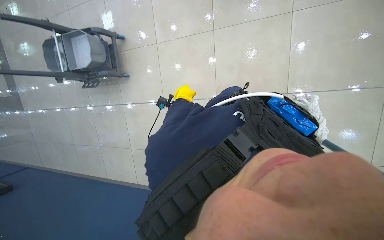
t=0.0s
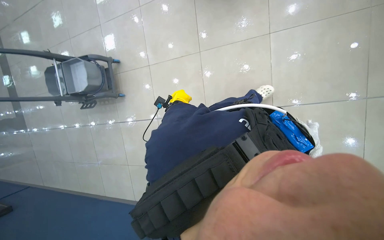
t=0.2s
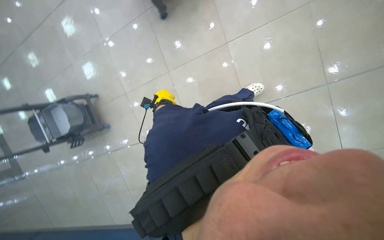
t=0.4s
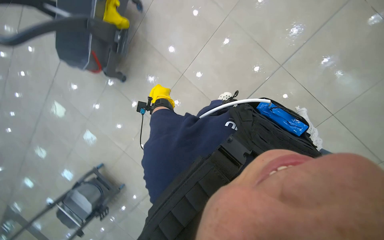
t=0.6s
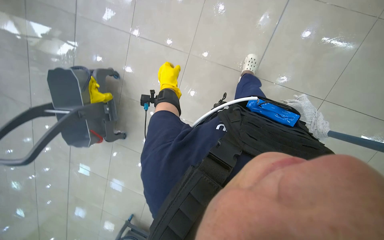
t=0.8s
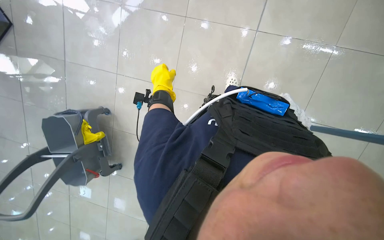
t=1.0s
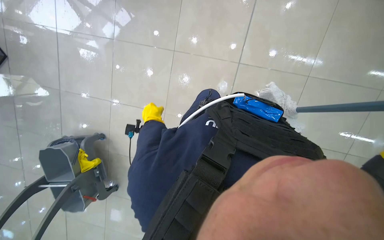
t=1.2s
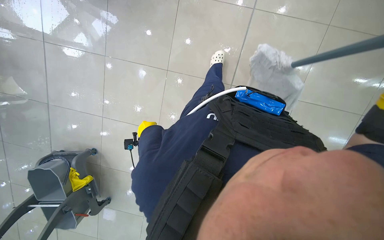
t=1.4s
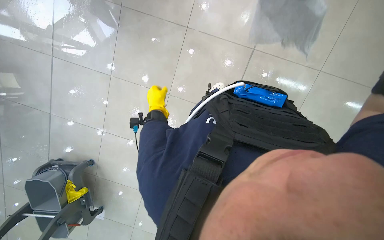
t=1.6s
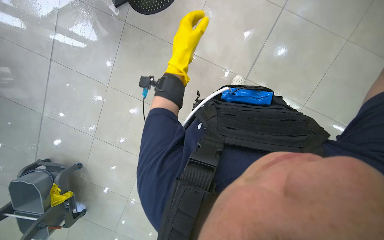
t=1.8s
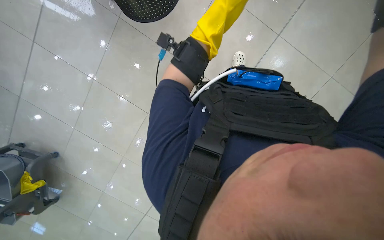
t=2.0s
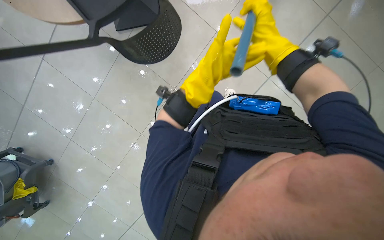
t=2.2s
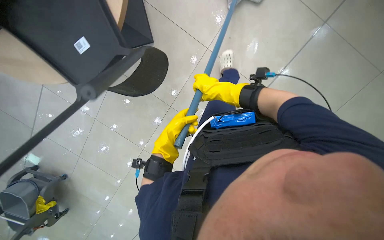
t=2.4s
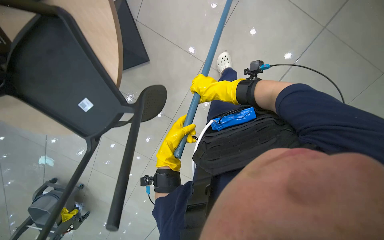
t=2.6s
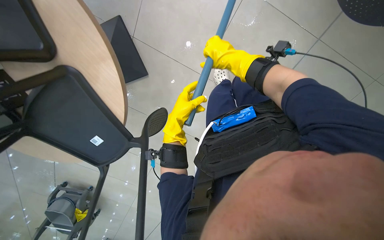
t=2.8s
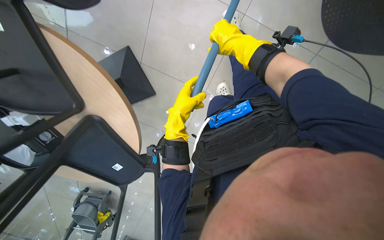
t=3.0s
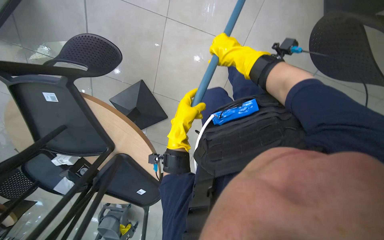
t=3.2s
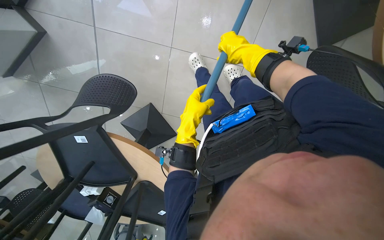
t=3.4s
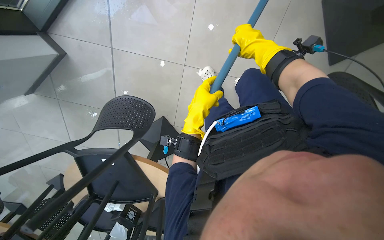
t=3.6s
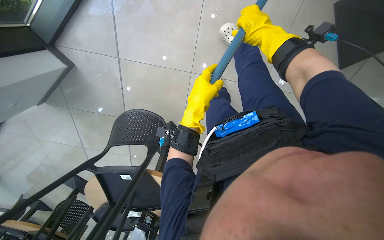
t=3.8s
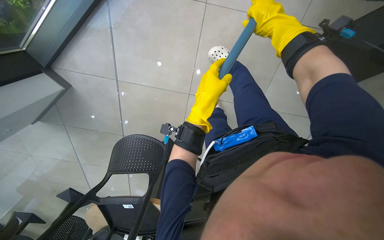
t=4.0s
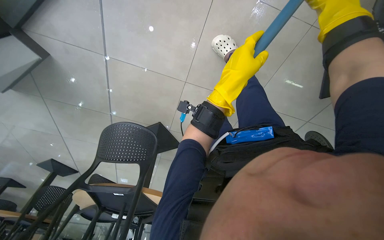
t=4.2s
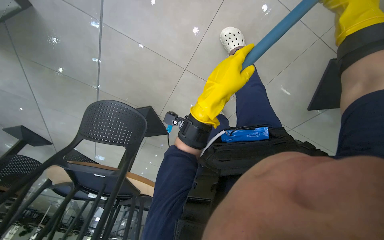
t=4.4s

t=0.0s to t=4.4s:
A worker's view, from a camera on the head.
Job: mopping floor.
The whole recording: Mopping floor. The worker continues mopping the floor, wringing the mop, moving the bucket, and adjusting the mop head.
t=0.0s to t=1.4s: The wearer moves some 1 m. The wearer looks approximately 25 degrees further upward. Everything in view rotates some 75 degrees counterclockwise.

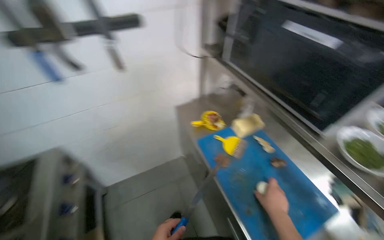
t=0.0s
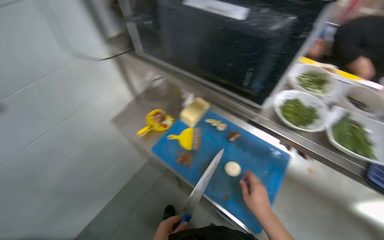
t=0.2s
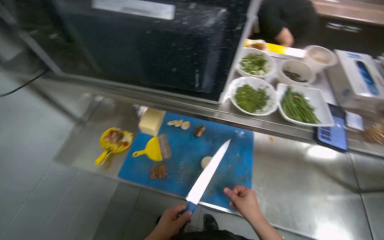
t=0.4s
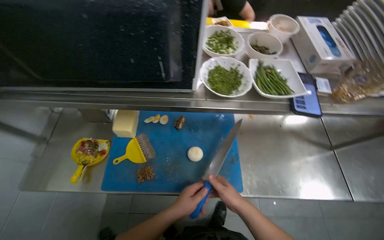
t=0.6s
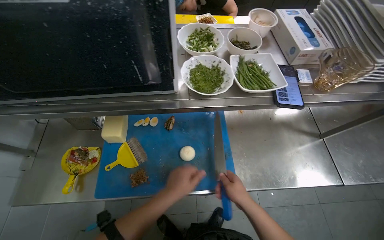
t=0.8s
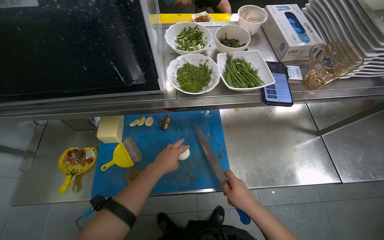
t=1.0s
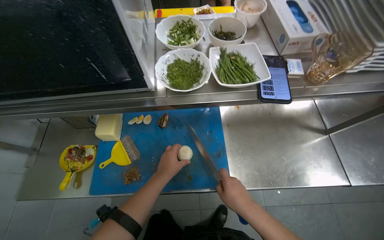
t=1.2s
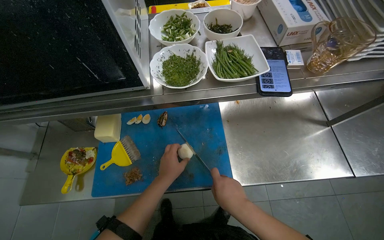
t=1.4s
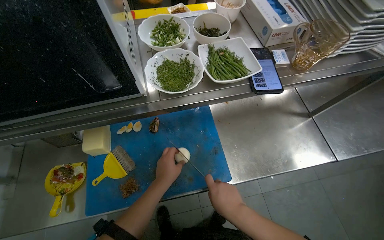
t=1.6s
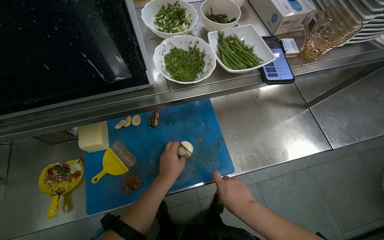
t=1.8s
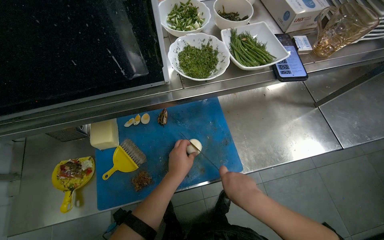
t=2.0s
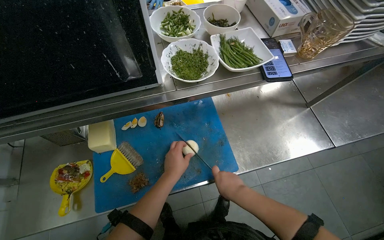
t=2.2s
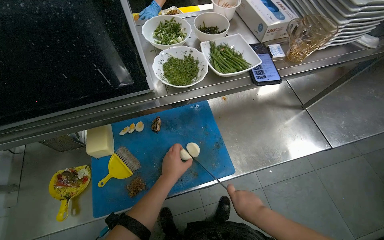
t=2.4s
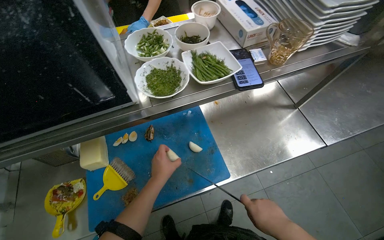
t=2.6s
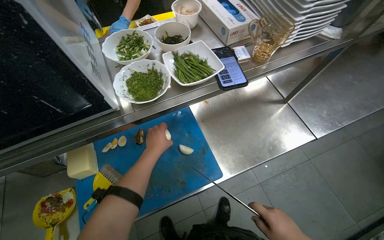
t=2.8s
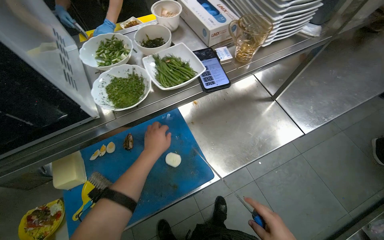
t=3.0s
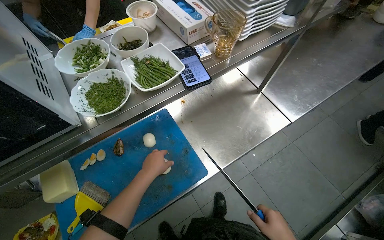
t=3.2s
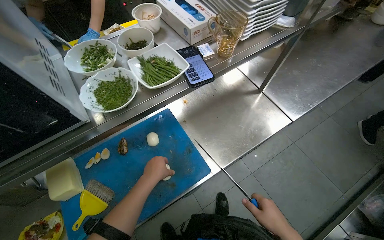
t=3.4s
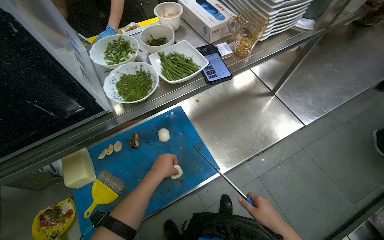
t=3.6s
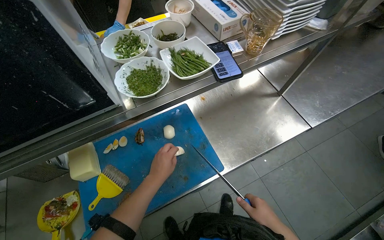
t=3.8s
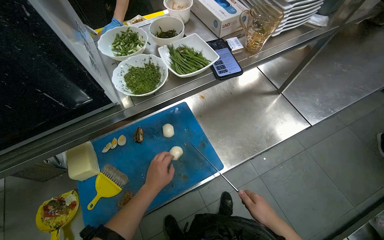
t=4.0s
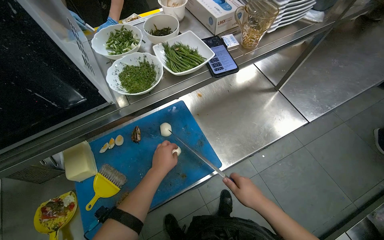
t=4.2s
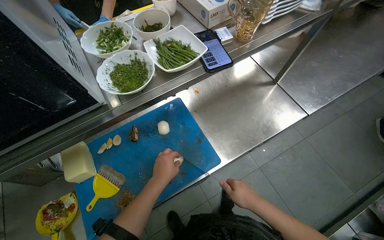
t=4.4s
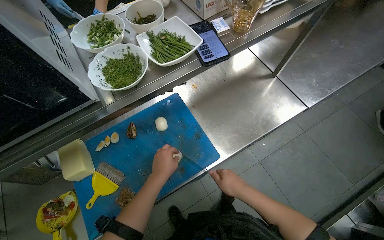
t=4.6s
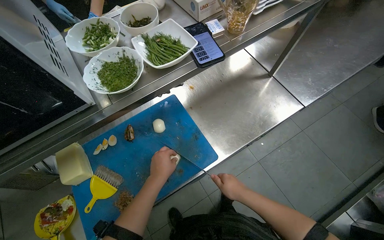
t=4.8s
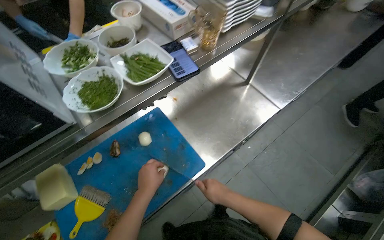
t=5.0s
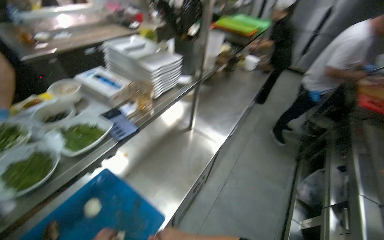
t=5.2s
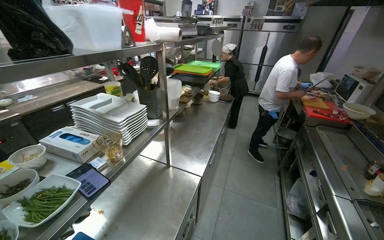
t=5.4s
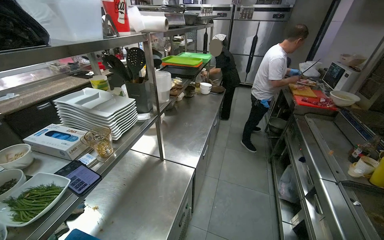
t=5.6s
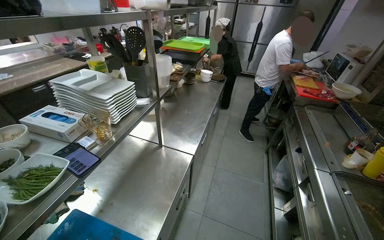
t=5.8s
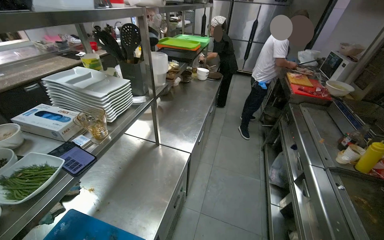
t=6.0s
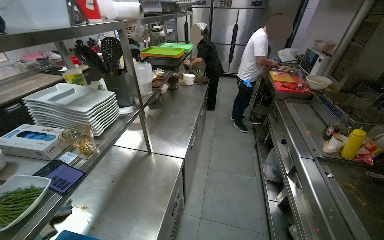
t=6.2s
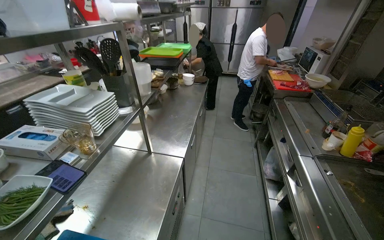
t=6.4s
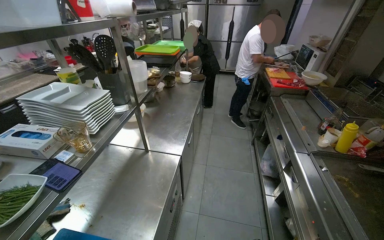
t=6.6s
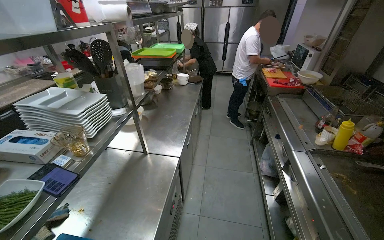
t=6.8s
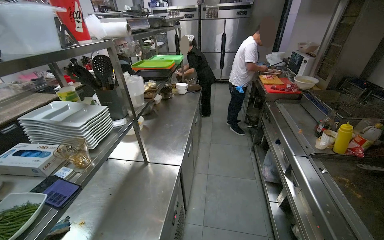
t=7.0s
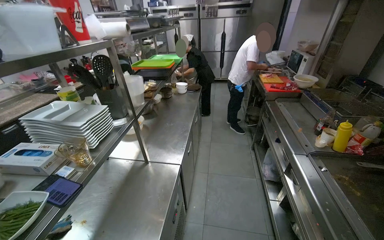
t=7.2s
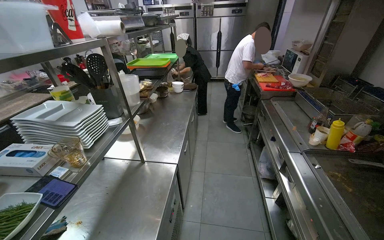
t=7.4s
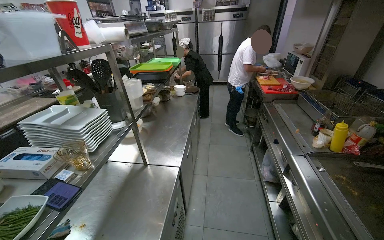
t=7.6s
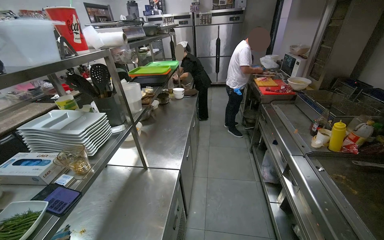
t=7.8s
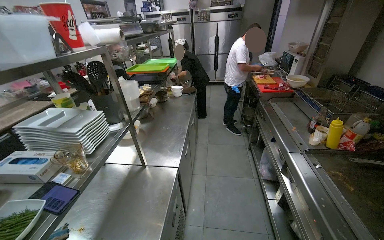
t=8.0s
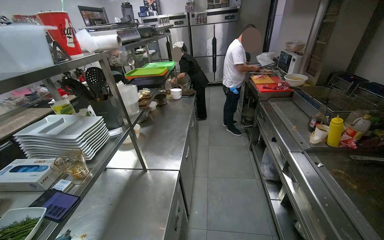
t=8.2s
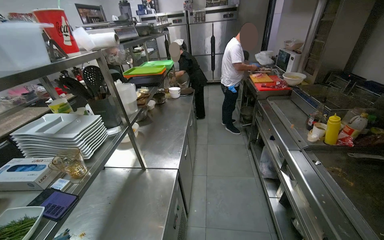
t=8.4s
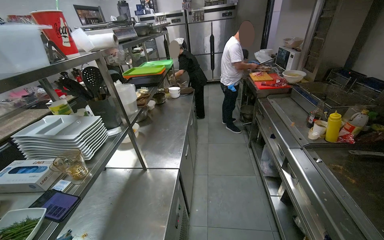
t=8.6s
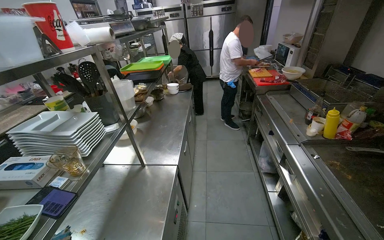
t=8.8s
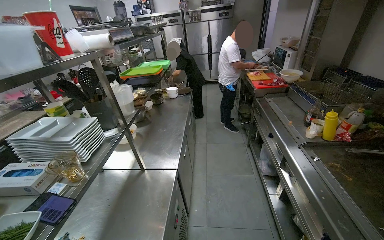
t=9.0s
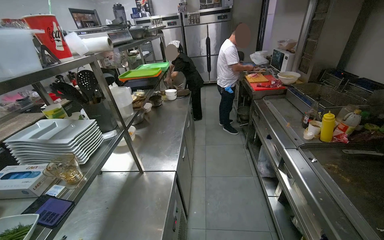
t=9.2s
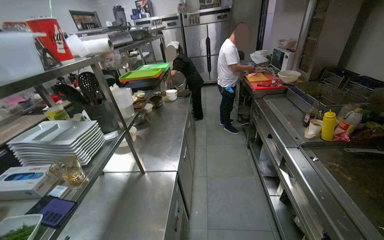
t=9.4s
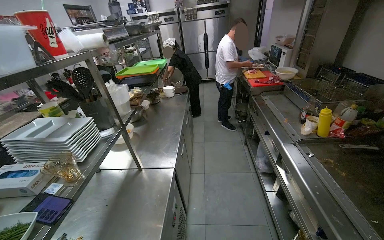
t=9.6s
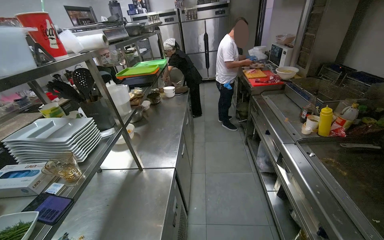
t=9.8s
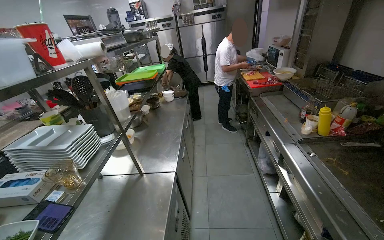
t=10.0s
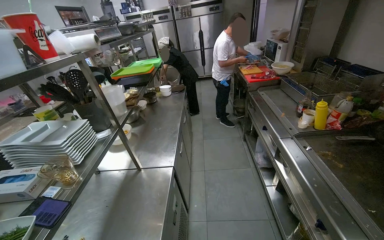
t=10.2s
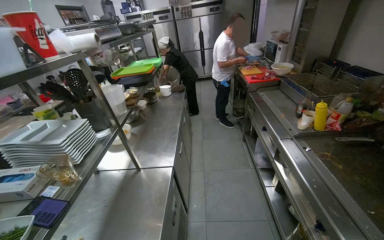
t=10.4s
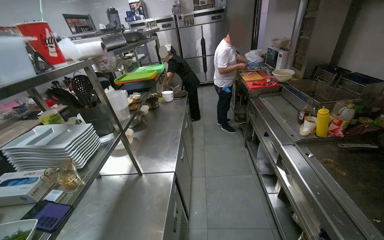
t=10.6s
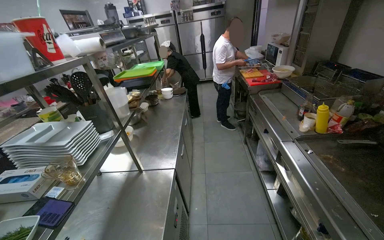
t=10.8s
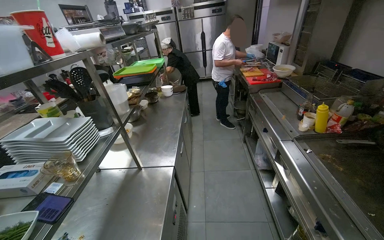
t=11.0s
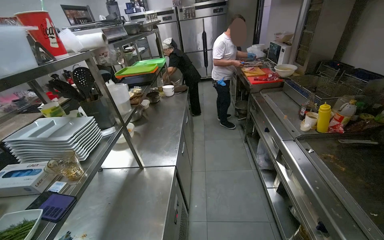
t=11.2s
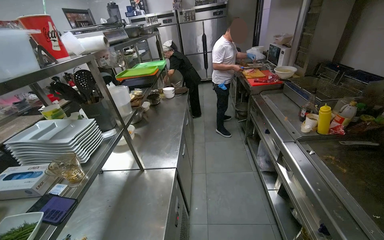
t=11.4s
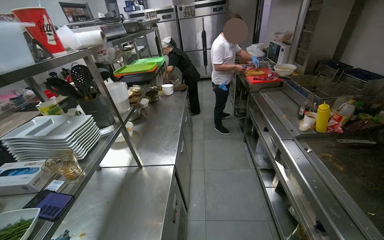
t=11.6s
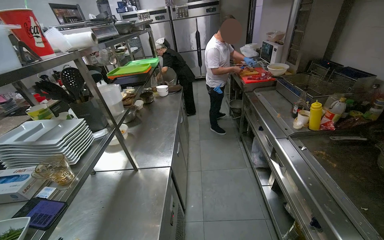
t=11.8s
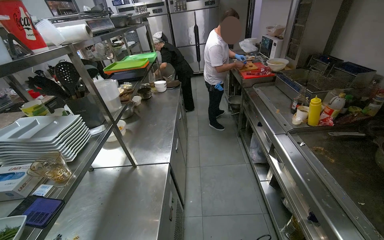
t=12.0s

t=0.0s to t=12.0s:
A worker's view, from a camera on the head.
Job: cooking food.
The whole recording: Preparing and cooking onion. The worker chops an onion, then places it in a pan on the stove and adds oil.
t=0.0s to t=1.6s: The head rotates roughly 80 degrees to the right. The view tilts approximately 15 degrees downward.
t=1.6s to t=3.0s: The left hand travels up the picture by approximately 15 cm.
t=3.0s to t=4.4s: The left hand moves down the picture, roughly 15 cm.
t=4.4s to t=6.0s: The wearer looks roughly 45 degrees further to the right. The view tips upward by roughly 25 degrees.

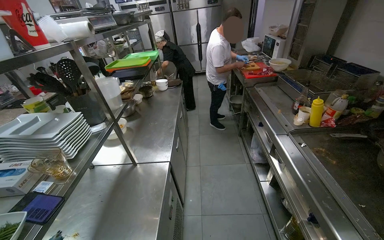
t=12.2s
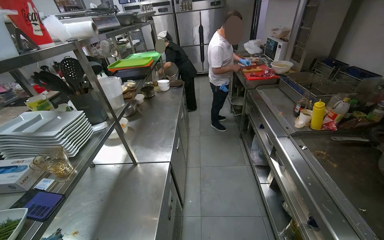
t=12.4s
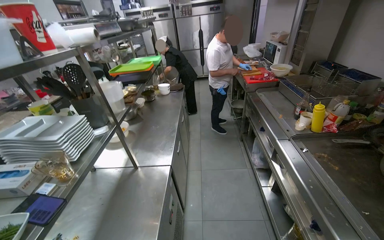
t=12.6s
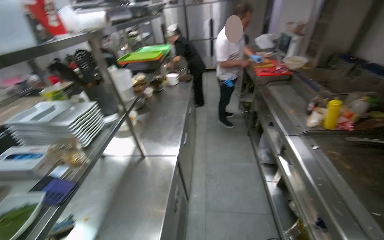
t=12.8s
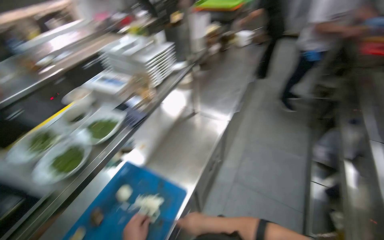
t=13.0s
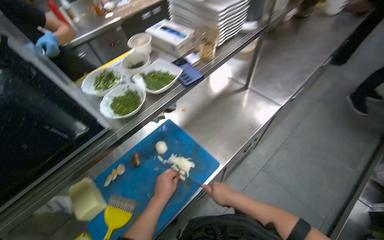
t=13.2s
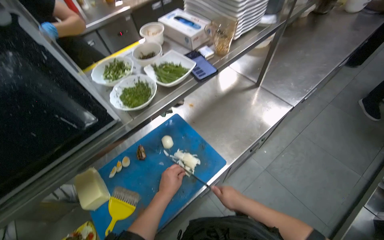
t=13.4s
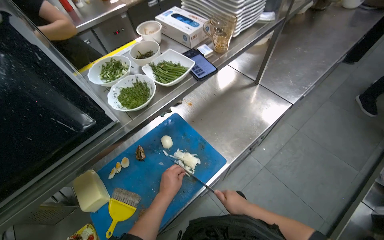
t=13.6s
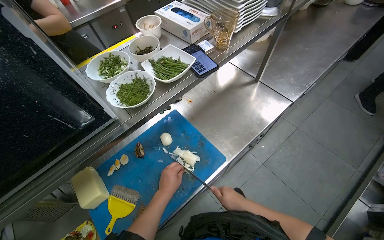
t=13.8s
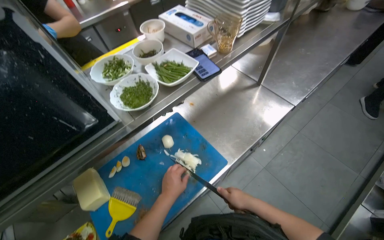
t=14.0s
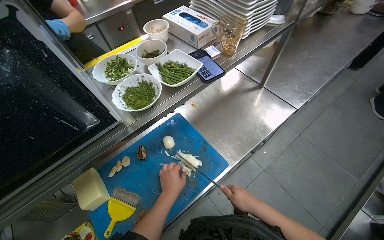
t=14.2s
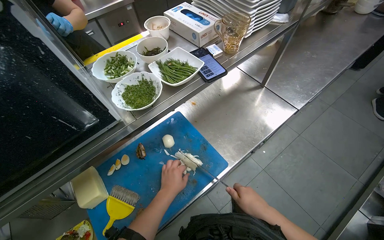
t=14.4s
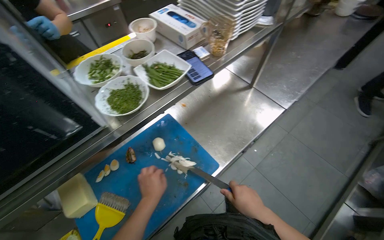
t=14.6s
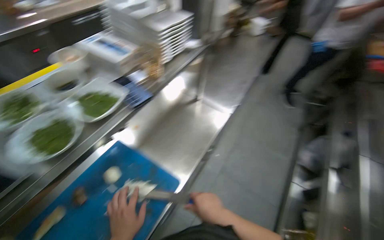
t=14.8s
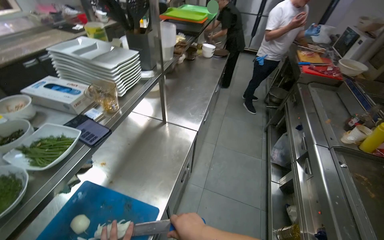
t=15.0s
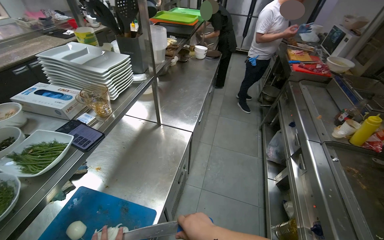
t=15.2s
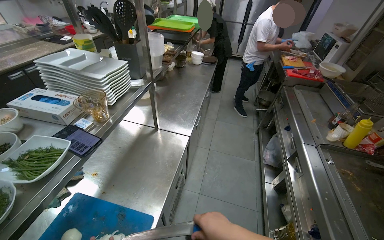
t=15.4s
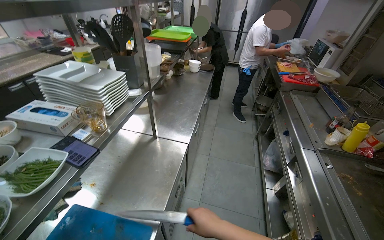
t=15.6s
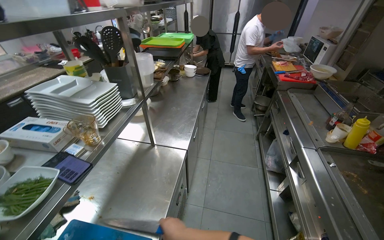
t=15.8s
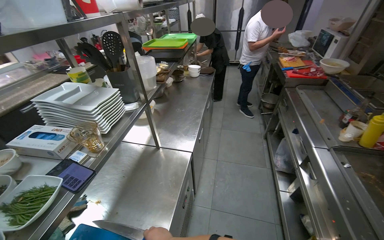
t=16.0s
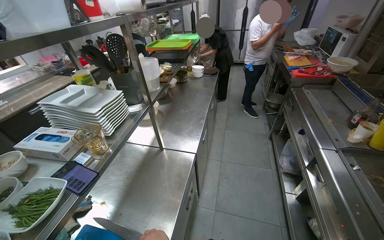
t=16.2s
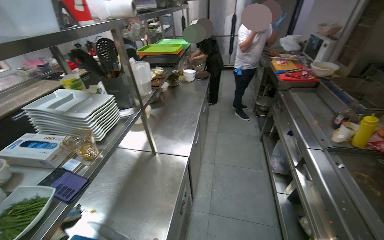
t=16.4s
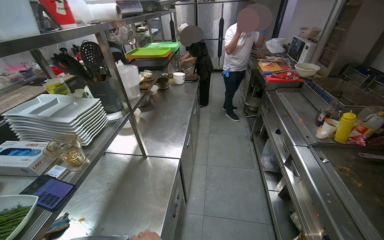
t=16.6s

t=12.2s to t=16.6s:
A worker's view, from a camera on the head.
Job: cooking food.
The whole recording: Preparing and cooking onion. The worker chops an onion, then places it in a pan on the stove and adds oil.
t=12.2s to t=13.6s: The head turns to the left by some 50 degrees. The view tips downward by some 25 degrees.
t=13.6s to t=15.2s: The head turns to the right by about 35 degrees.
